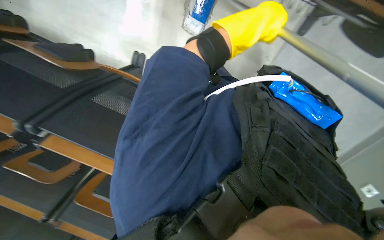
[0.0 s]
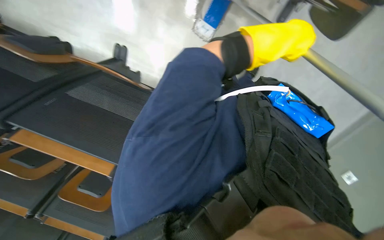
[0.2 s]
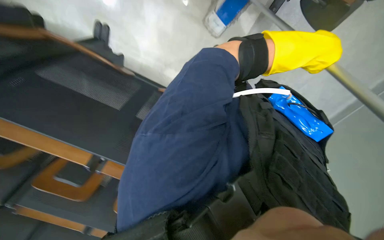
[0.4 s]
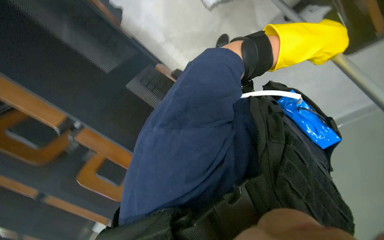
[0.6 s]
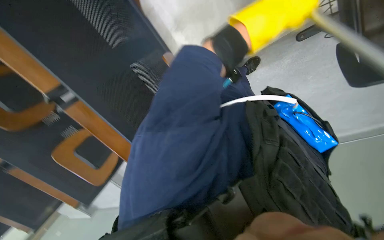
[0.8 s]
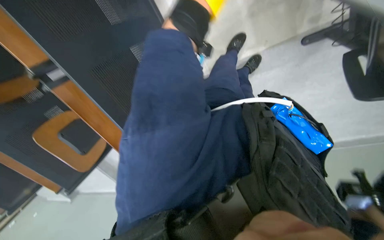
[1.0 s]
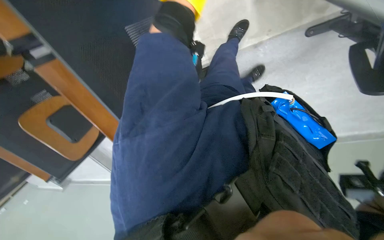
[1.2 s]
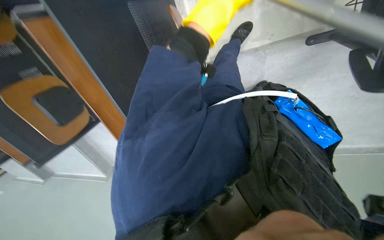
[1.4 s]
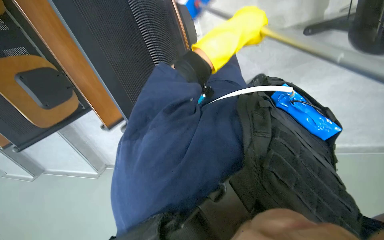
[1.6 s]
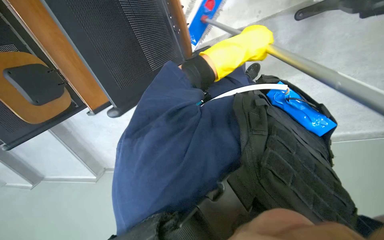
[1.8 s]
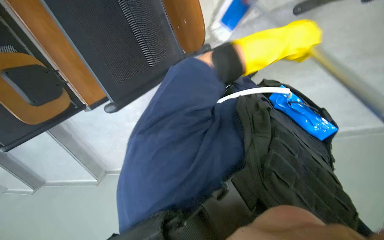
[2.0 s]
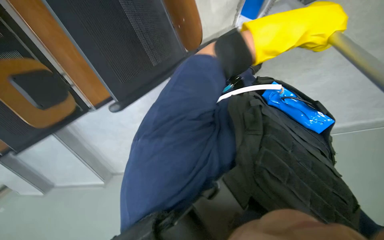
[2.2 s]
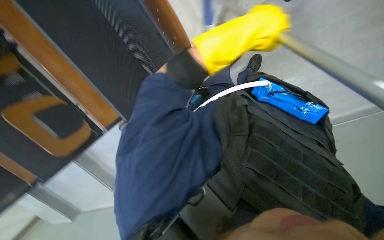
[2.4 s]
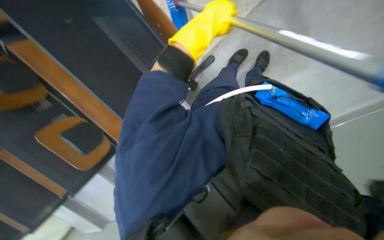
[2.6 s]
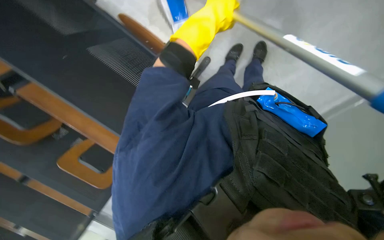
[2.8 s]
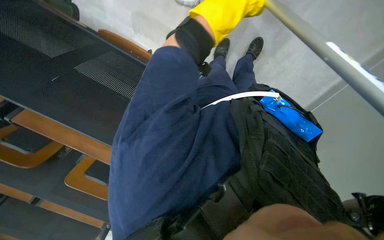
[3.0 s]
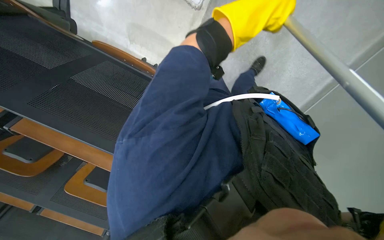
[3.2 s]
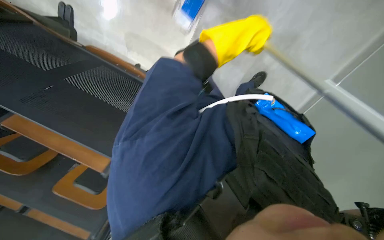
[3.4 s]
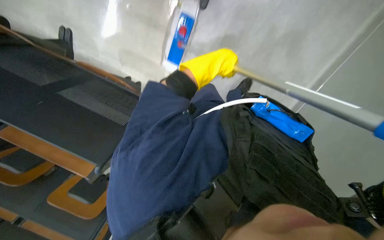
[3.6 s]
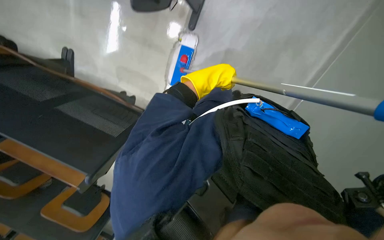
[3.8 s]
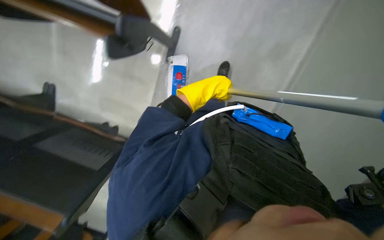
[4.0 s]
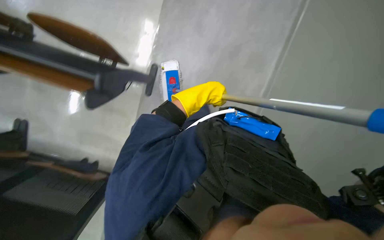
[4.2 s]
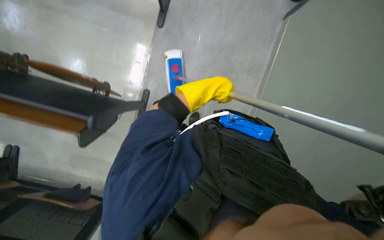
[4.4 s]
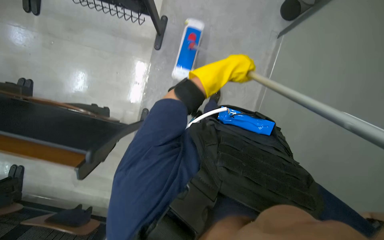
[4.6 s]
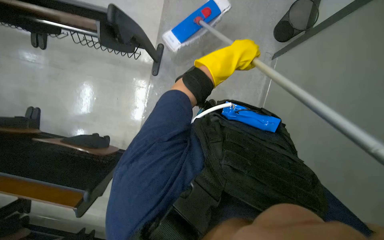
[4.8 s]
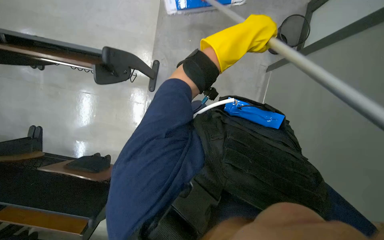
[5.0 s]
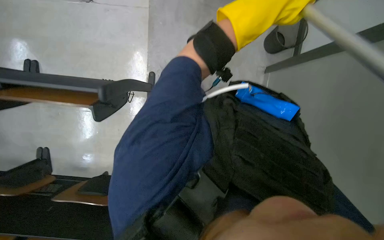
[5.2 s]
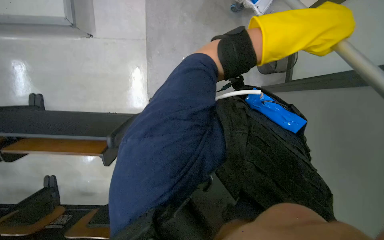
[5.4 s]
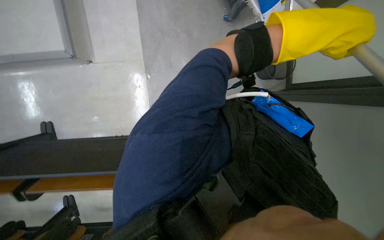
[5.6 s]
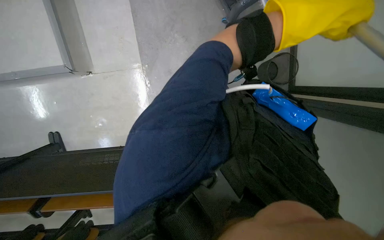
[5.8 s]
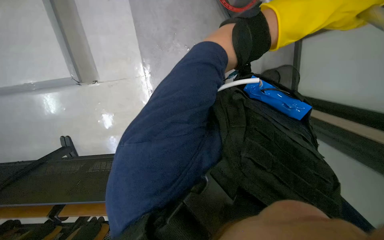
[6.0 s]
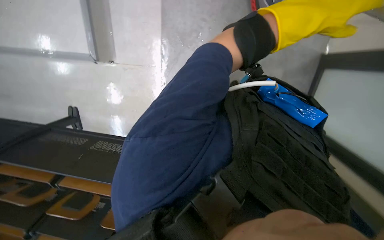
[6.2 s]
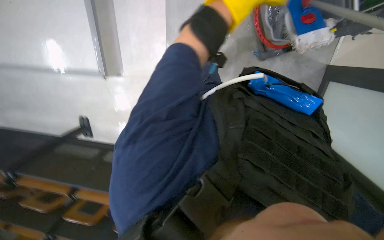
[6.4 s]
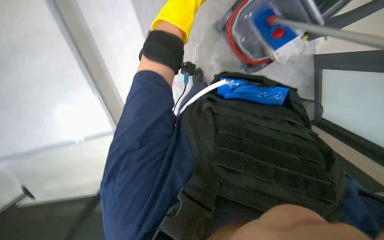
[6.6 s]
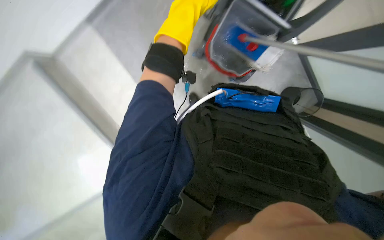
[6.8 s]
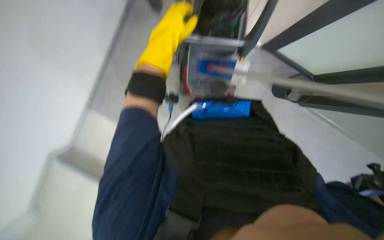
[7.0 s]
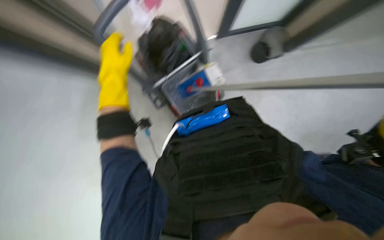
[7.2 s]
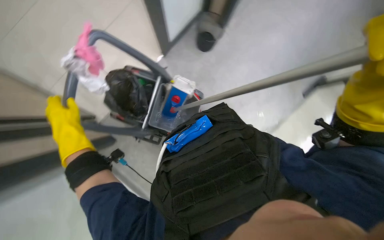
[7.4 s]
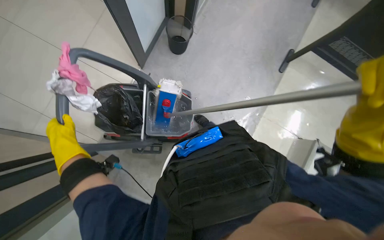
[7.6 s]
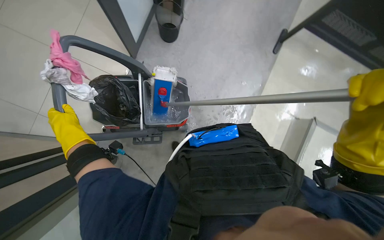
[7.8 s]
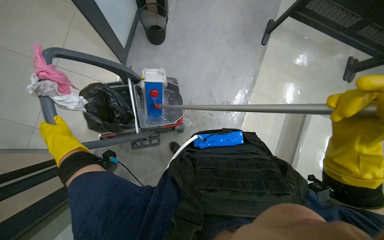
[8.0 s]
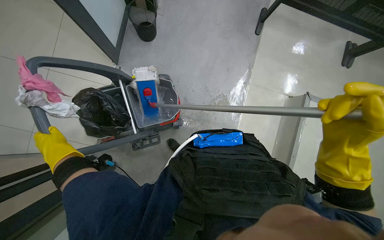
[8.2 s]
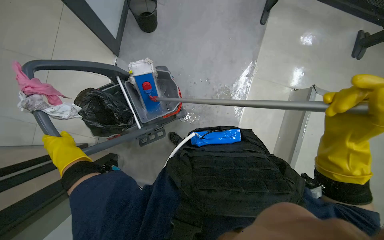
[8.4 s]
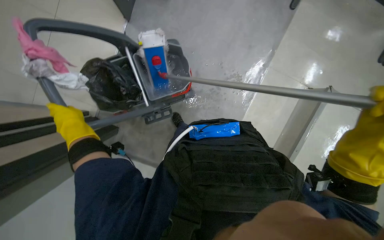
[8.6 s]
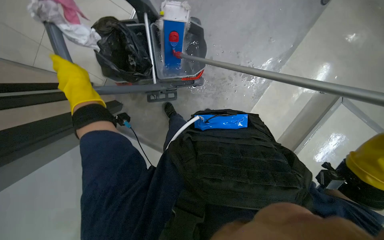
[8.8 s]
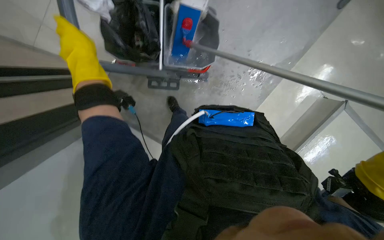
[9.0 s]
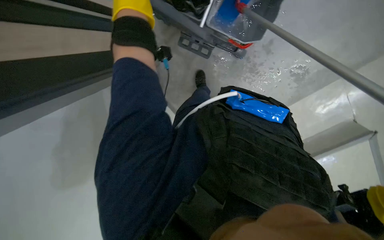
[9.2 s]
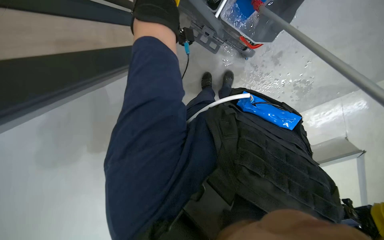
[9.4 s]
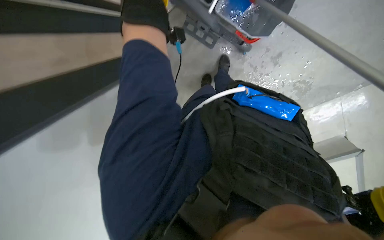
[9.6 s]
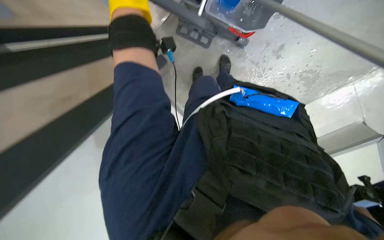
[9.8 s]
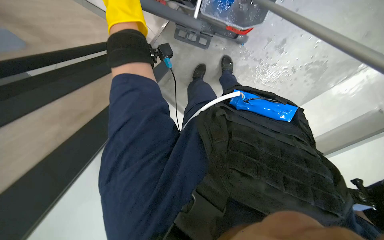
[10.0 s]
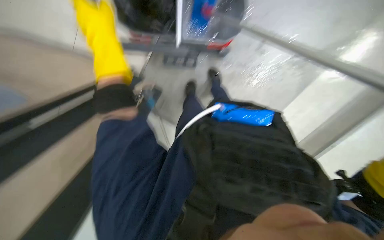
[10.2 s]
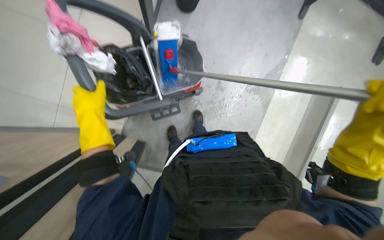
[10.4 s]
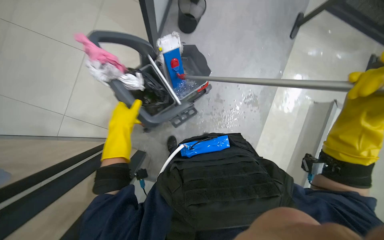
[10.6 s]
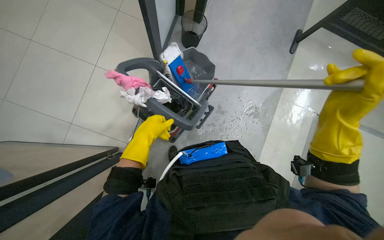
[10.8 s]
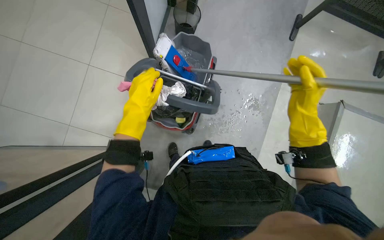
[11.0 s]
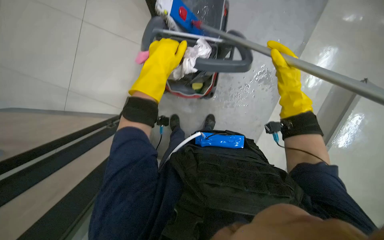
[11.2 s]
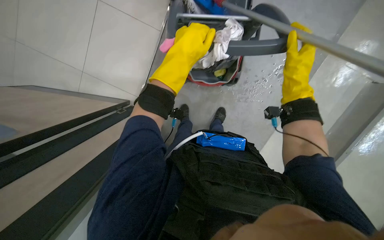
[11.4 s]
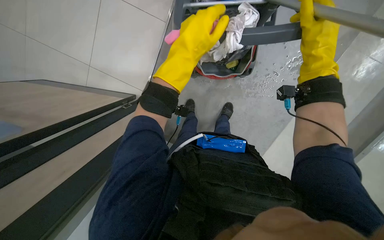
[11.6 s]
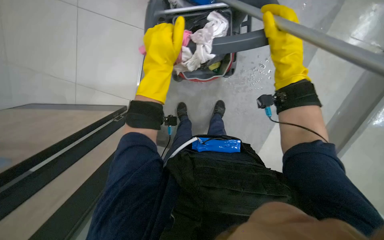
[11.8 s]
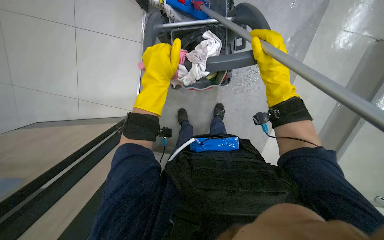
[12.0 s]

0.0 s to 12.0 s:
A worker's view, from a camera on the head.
Job: mopping floor.
The whole recording: Mopping classroom floor. The worker mops the classroom floor with a long-handled mop.
1.6 to 3.0 s: The left hand goes to the right and returns, roughly 15 cm each way.
3.0 to 4.4 s: The view tilts about 20 degrees upward.
4.4 to 6.0 s: The left hand travels to the right by some 20 cm.
6.0 to 7.6 s: The scene turns about 45 degrees counterclockwise in the picture.
7.6 to 9.0 s: The view tilts some 20 degrees downward.

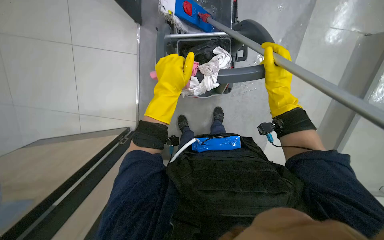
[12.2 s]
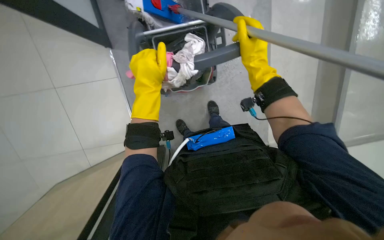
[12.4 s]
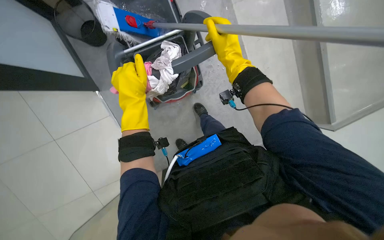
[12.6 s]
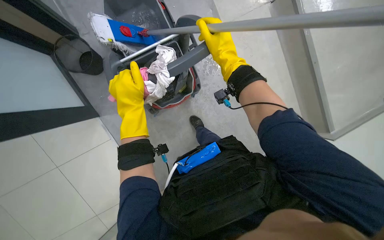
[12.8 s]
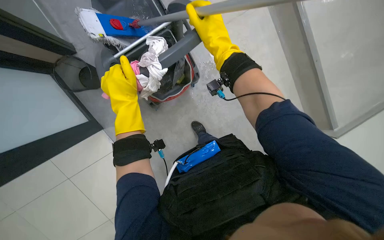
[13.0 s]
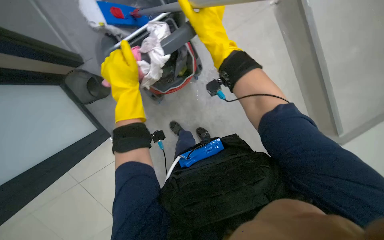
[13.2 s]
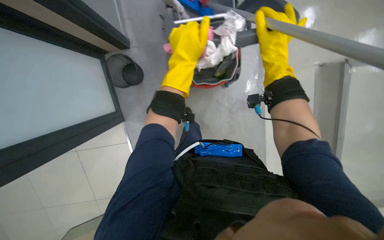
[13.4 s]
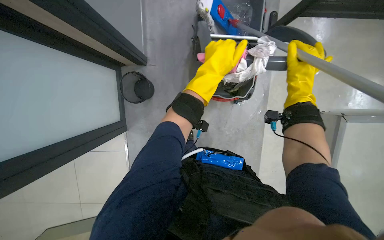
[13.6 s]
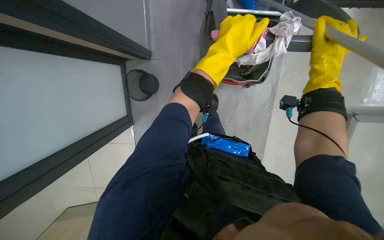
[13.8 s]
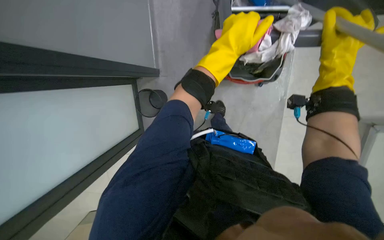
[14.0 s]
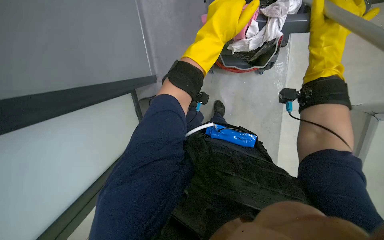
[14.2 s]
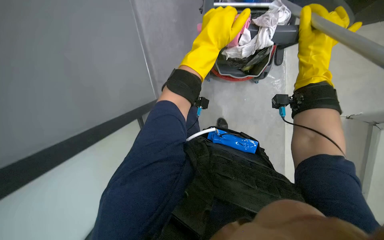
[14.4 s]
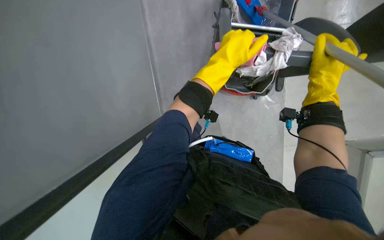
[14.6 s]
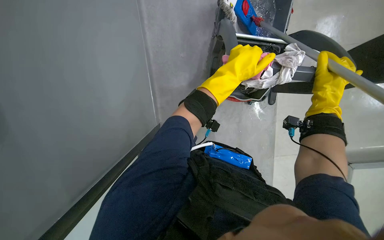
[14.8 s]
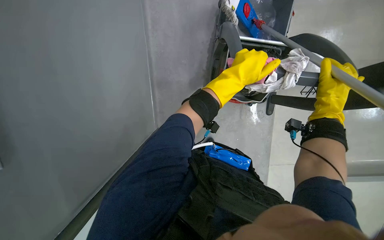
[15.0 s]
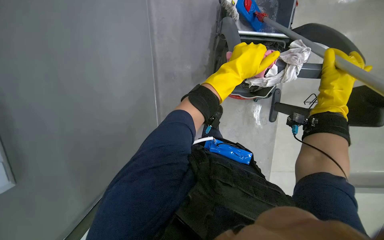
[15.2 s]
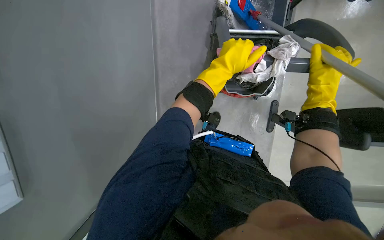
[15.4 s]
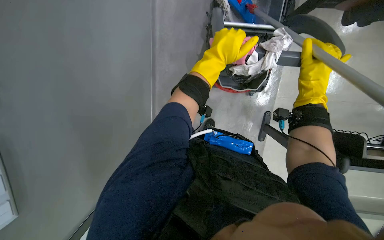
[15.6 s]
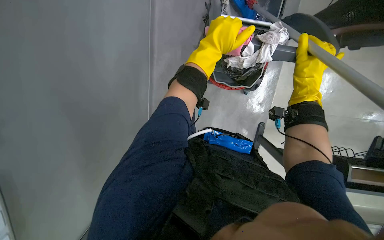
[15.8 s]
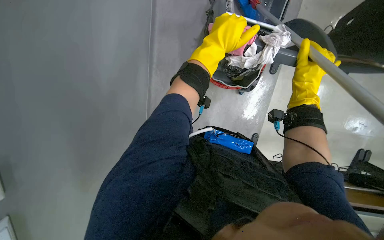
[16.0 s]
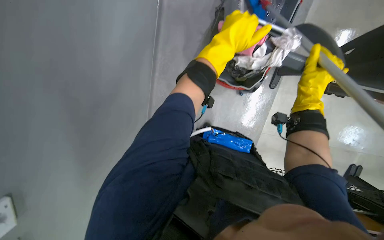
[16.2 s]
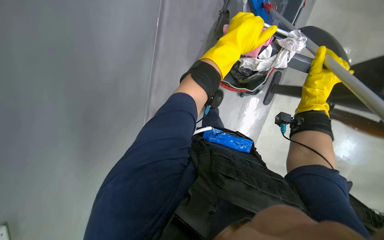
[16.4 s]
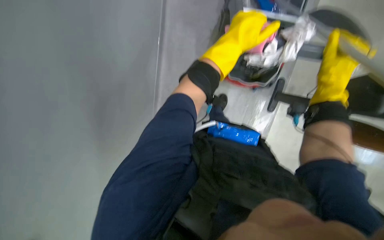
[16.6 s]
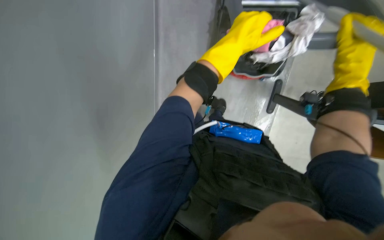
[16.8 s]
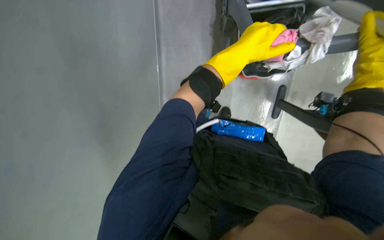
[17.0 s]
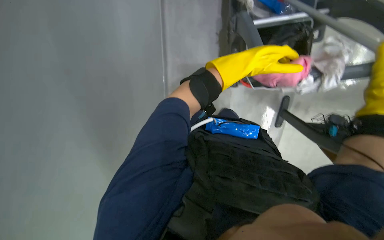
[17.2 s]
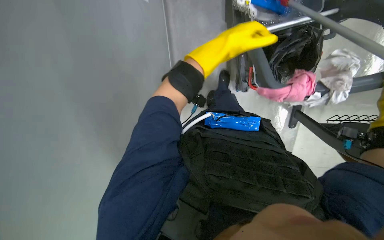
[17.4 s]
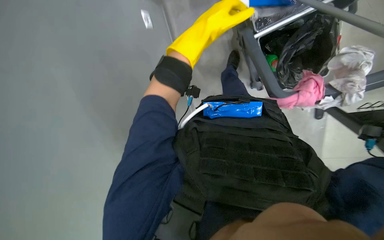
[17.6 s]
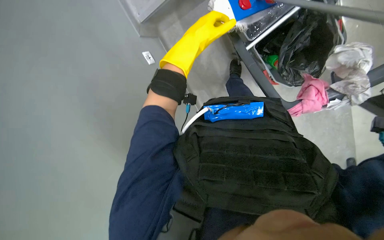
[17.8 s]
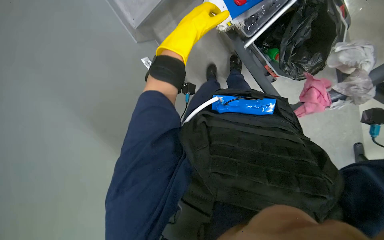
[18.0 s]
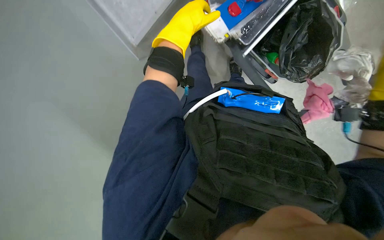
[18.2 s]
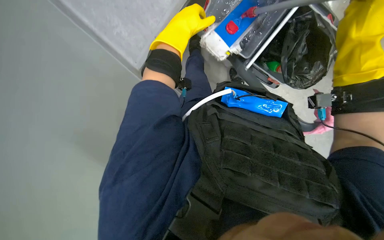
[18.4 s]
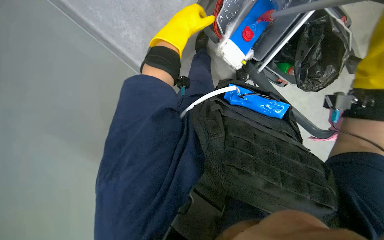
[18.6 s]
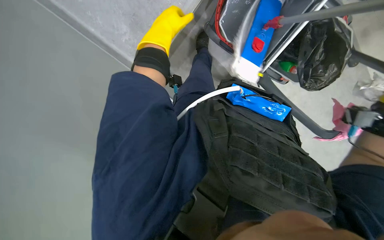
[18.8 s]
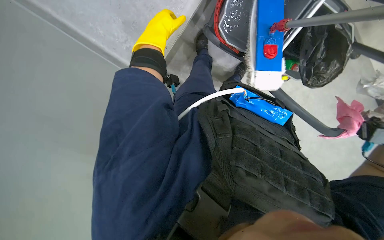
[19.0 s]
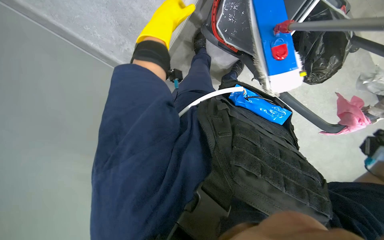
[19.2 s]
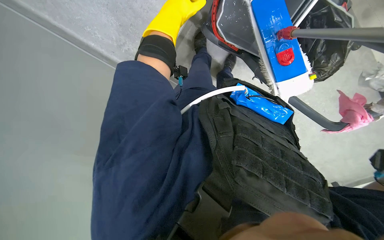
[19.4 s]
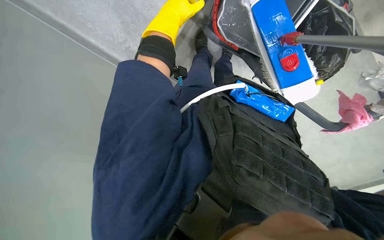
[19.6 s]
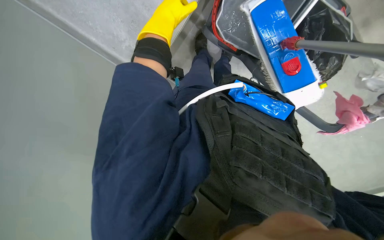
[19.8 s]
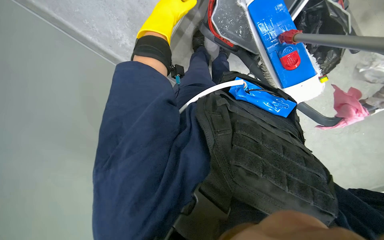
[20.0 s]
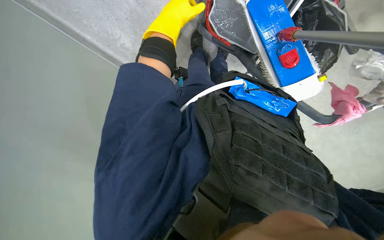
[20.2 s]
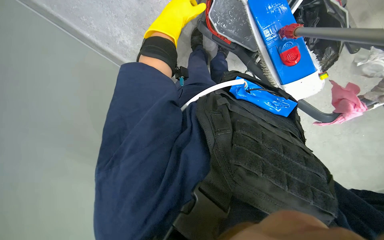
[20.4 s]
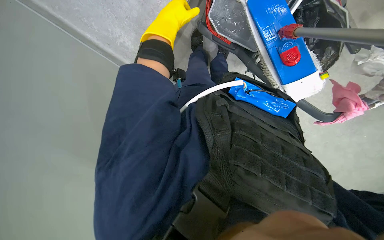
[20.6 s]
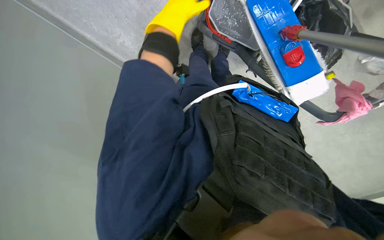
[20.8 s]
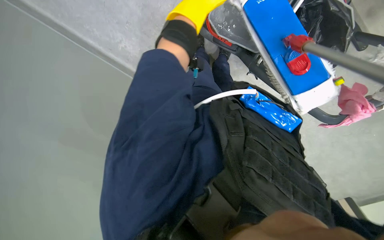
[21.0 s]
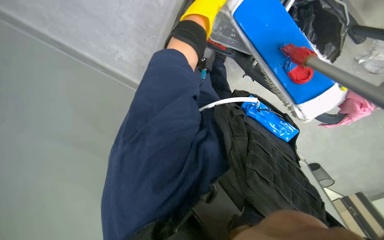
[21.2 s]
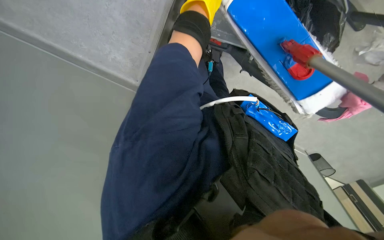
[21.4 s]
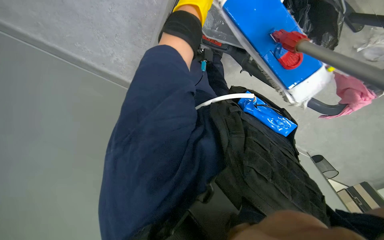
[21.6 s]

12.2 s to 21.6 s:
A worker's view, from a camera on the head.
Job: mopping floor.
The whole recording: Mopping classroom floor. The worker mops the classroom floor with a long-handled mop.
13.8 to 15.4 s: The hands are busy where they are.
17.0 to 18.4 s: The left hand heads to the left and up the picture, covering some 25 cm.
20.0 to 21.6 s: The left hand goes roughly 10 cm to the right.
